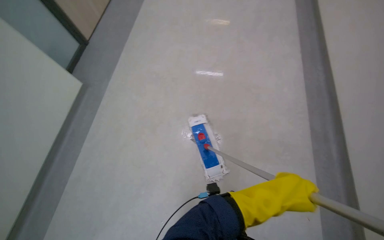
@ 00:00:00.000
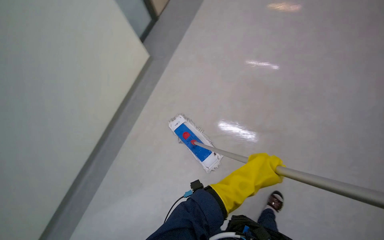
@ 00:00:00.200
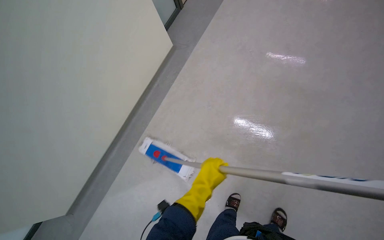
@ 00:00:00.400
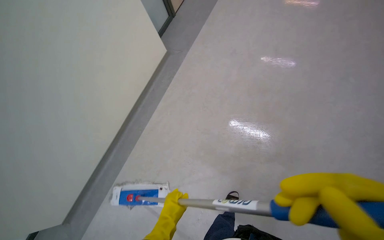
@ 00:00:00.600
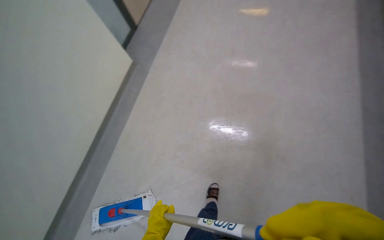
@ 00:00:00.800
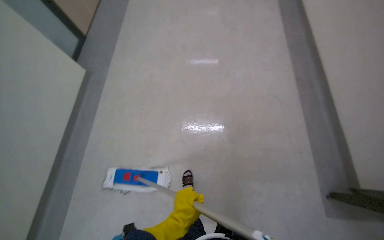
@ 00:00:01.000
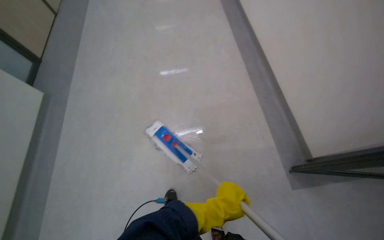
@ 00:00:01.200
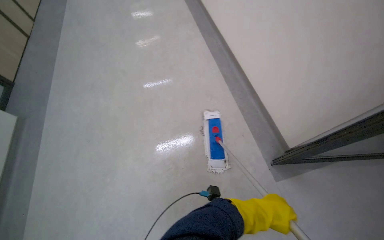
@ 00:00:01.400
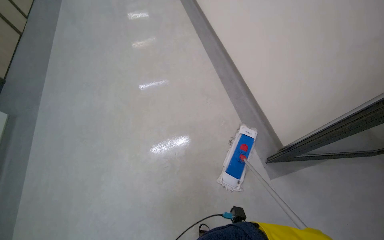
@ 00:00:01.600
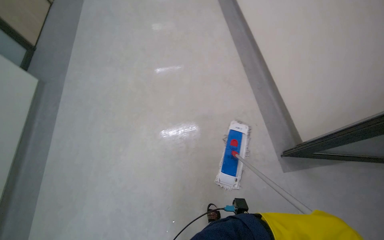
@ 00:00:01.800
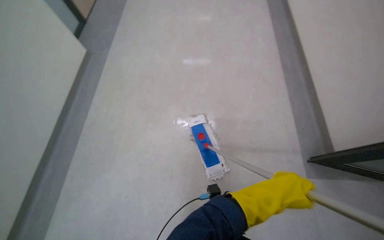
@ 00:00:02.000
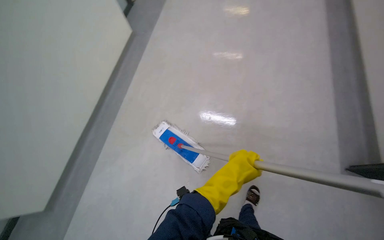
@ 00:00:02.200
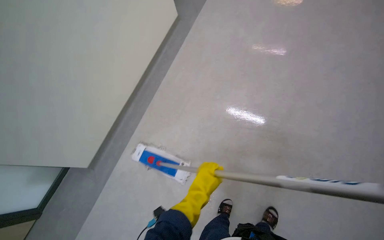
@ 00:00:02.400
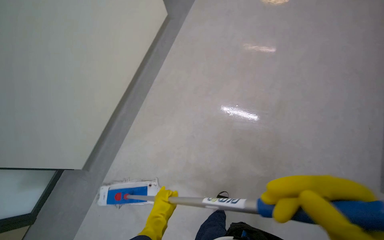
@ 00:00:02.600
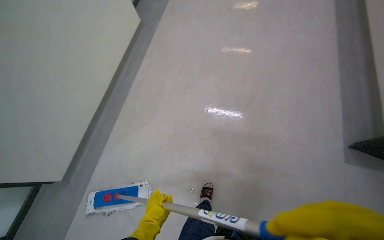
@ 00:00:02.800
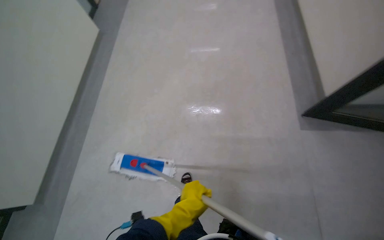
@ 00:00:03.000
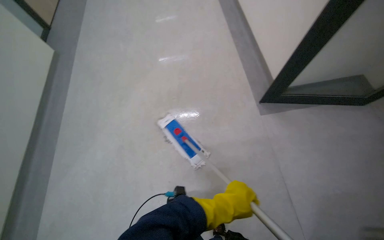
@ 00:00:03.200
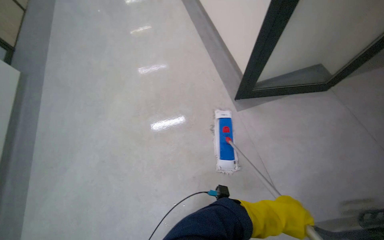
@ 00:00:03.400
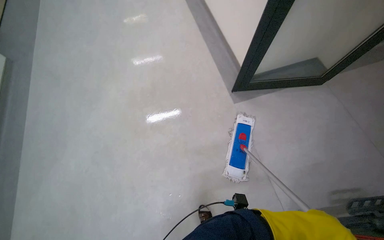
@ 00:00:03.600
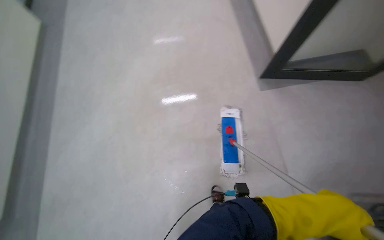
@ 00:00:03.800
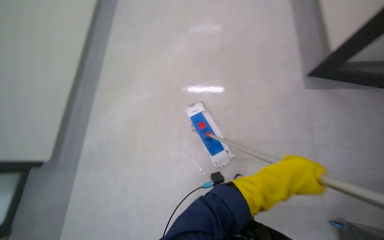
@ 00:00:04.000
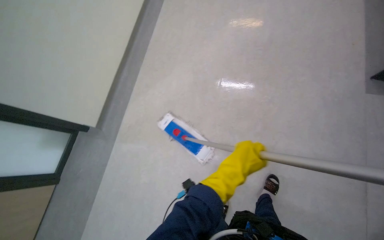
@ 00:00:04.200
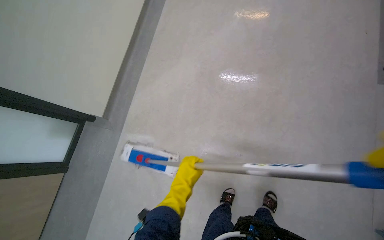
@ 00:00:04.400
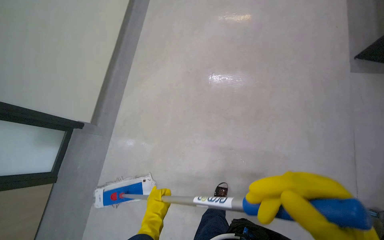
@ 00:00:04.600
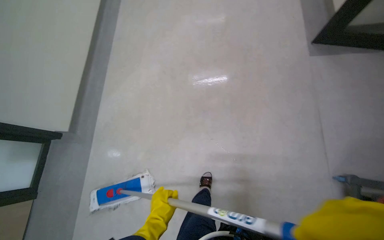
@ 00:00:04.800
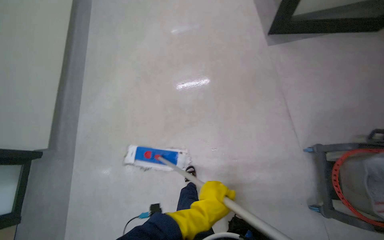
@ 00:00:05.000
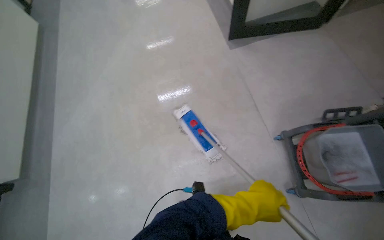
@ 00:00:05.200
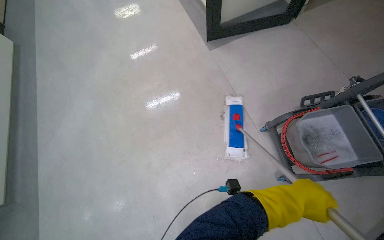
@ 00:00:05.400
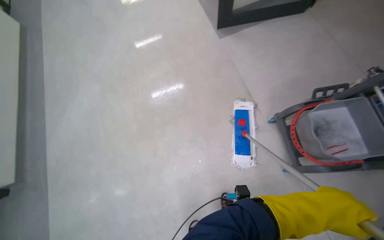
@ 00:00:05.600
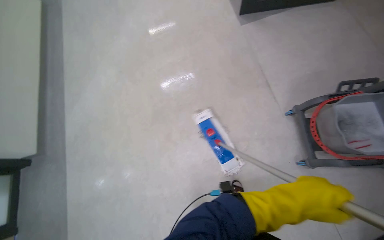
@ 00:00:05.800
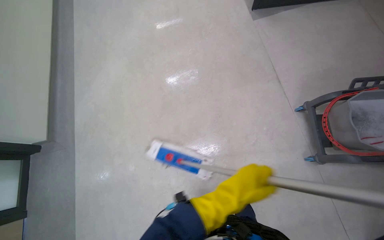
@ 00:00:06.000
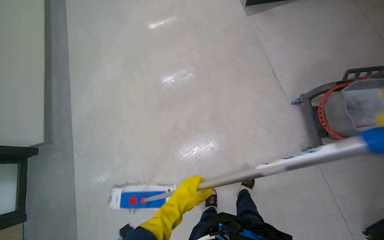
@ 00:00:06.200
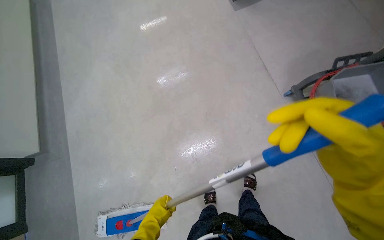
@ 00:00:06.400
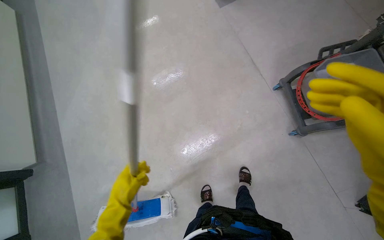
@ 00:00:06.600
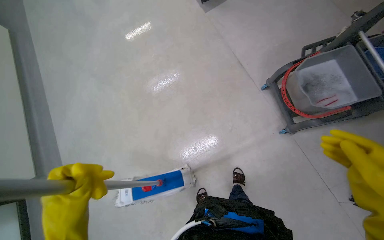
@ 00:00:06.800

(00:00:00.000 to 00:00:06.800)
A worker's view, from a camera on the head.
Job: mopping floor.
The whole recording: Mopping hallway floor. The worker mops the hallway floor with a flat mop.
00:00:04.000 - 00:00:05.400: The camera travels some 60 cm. The wearer looks roughly 40 degrees further to the right.
00:00:05.400 - 00:00:06.800: The left hand goes some 60 cm to the left.

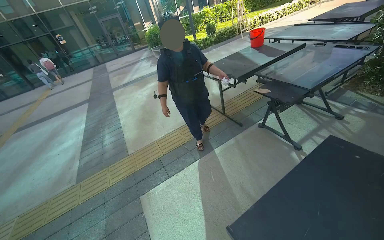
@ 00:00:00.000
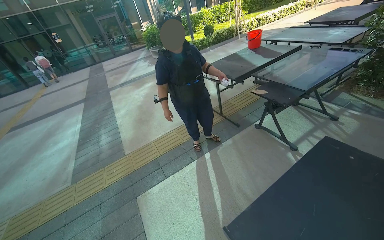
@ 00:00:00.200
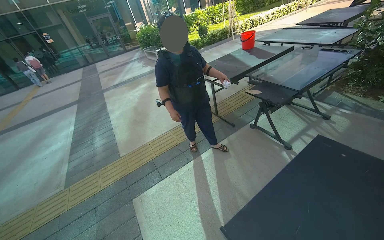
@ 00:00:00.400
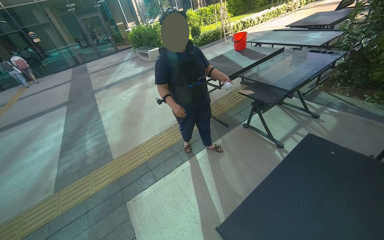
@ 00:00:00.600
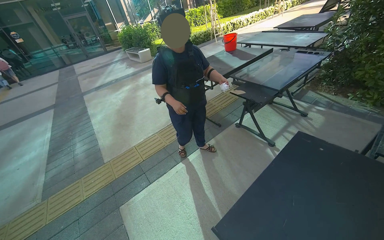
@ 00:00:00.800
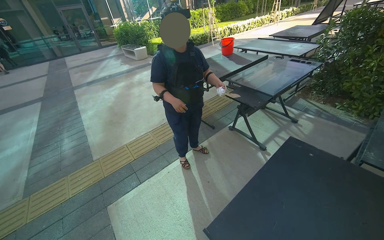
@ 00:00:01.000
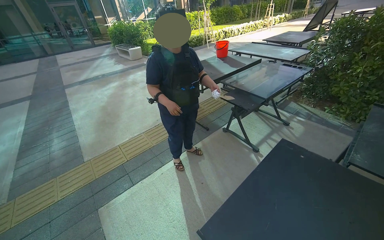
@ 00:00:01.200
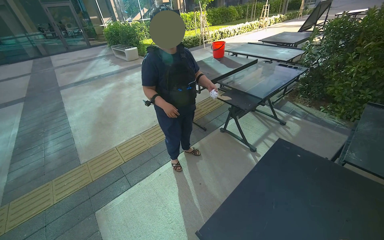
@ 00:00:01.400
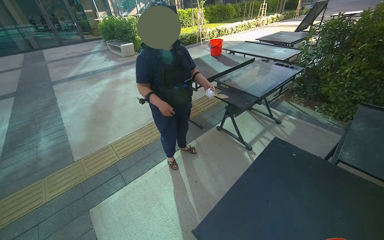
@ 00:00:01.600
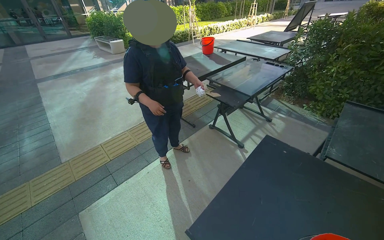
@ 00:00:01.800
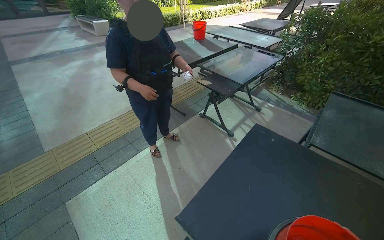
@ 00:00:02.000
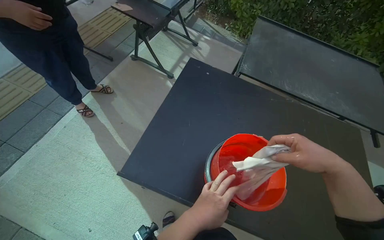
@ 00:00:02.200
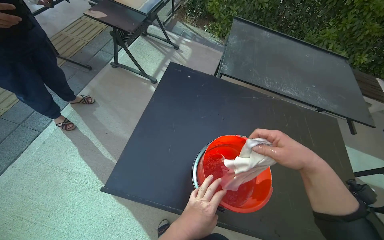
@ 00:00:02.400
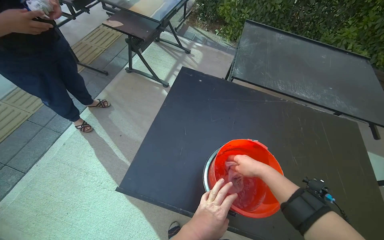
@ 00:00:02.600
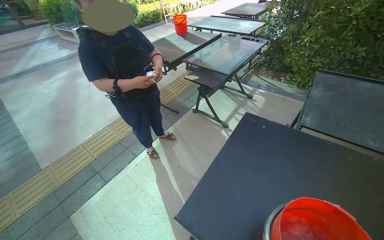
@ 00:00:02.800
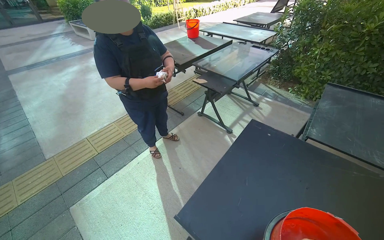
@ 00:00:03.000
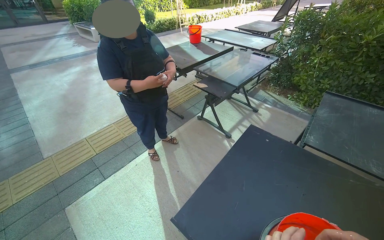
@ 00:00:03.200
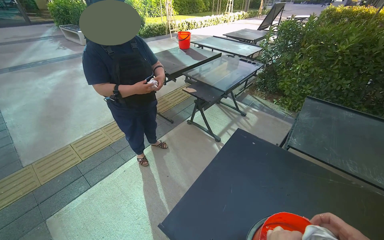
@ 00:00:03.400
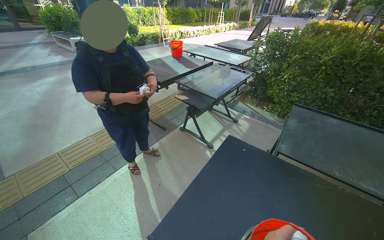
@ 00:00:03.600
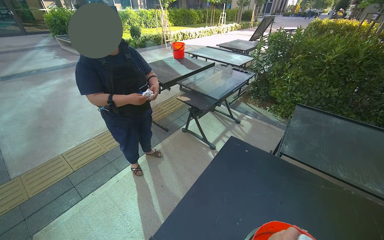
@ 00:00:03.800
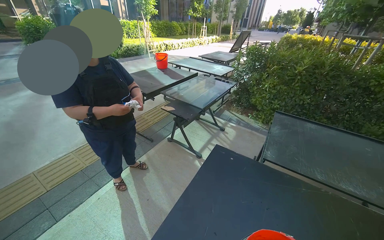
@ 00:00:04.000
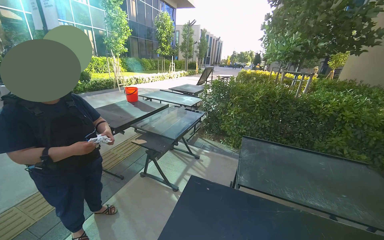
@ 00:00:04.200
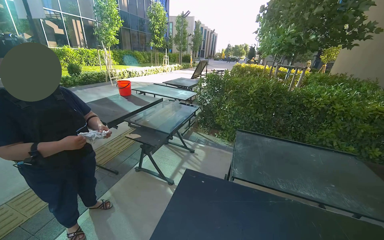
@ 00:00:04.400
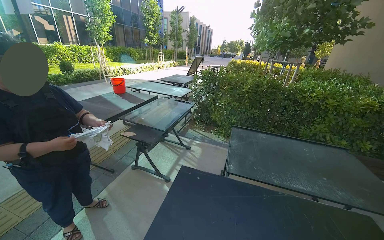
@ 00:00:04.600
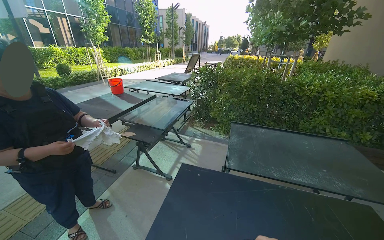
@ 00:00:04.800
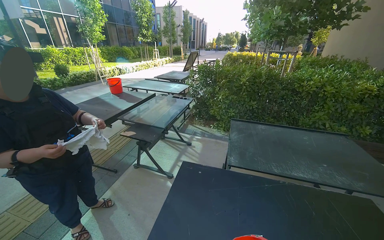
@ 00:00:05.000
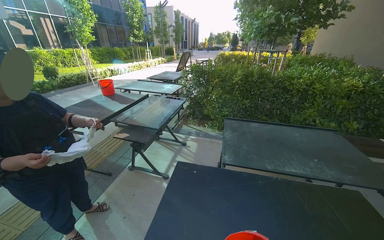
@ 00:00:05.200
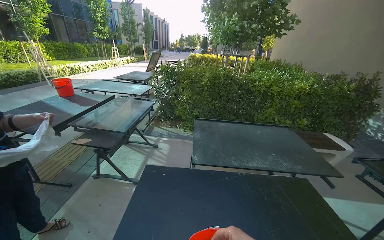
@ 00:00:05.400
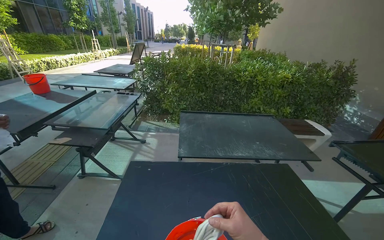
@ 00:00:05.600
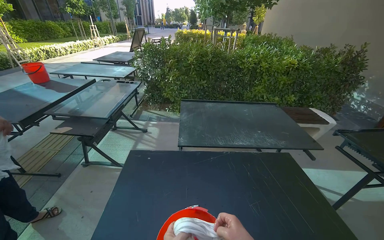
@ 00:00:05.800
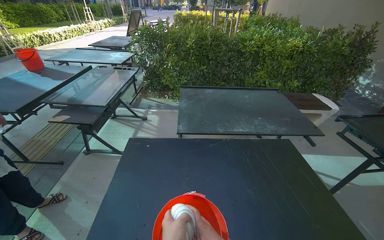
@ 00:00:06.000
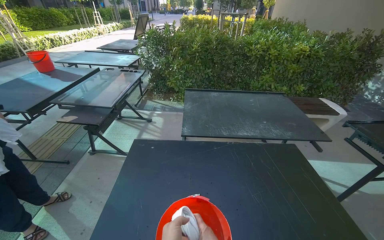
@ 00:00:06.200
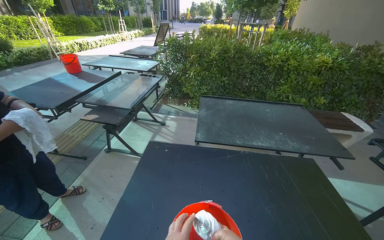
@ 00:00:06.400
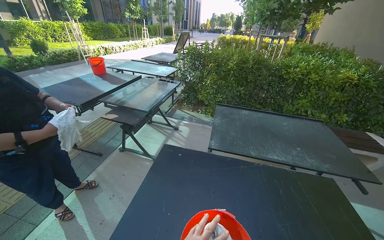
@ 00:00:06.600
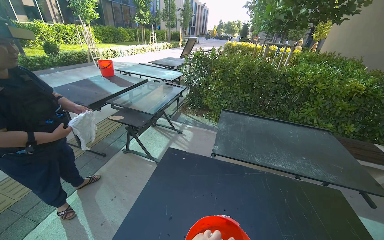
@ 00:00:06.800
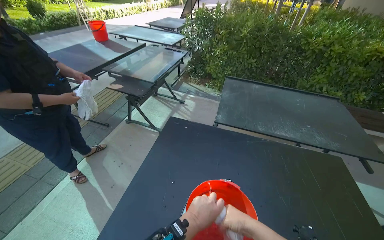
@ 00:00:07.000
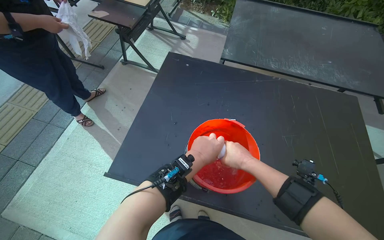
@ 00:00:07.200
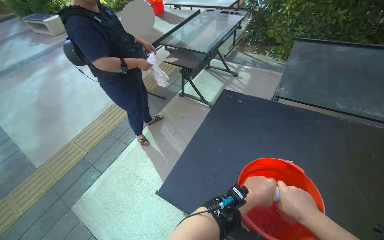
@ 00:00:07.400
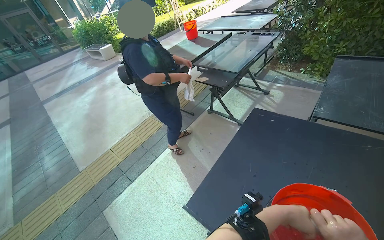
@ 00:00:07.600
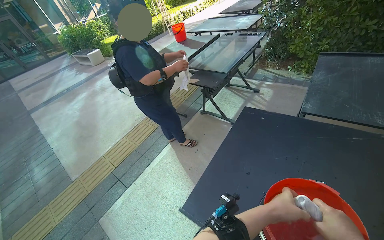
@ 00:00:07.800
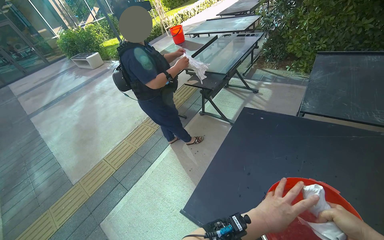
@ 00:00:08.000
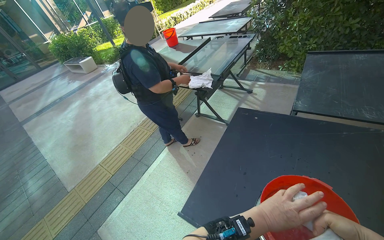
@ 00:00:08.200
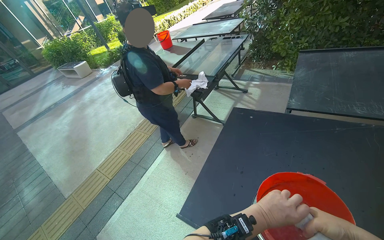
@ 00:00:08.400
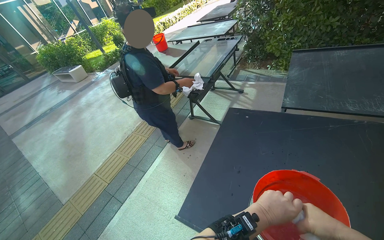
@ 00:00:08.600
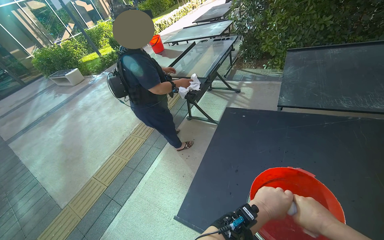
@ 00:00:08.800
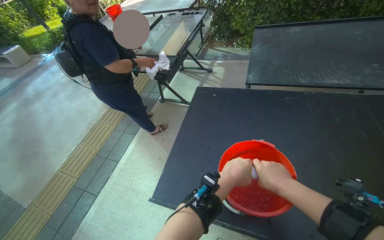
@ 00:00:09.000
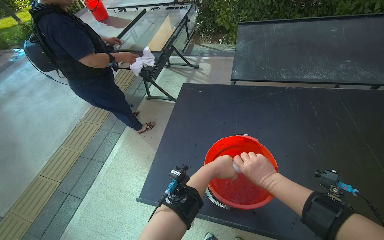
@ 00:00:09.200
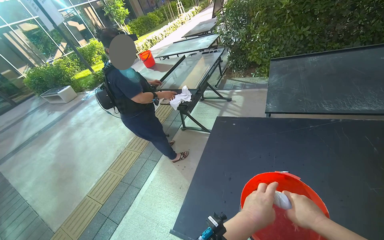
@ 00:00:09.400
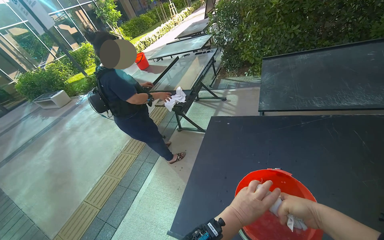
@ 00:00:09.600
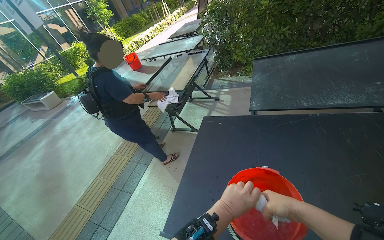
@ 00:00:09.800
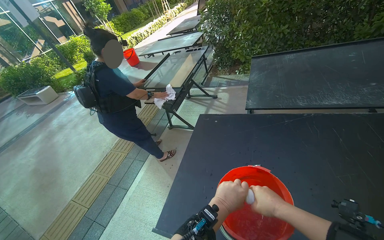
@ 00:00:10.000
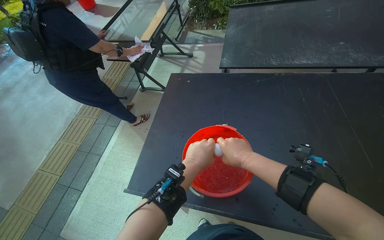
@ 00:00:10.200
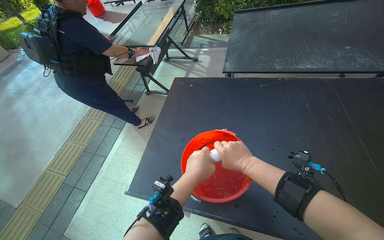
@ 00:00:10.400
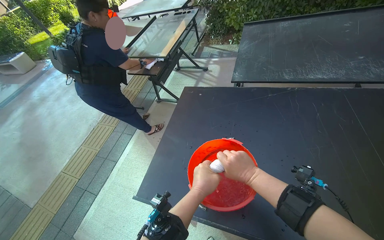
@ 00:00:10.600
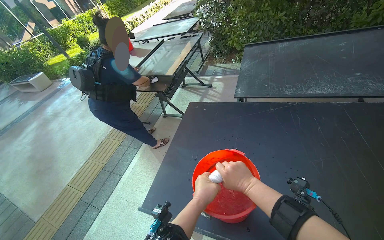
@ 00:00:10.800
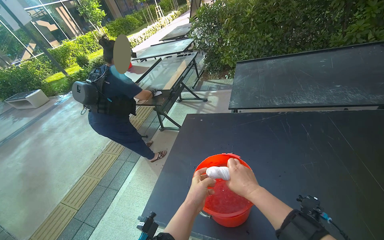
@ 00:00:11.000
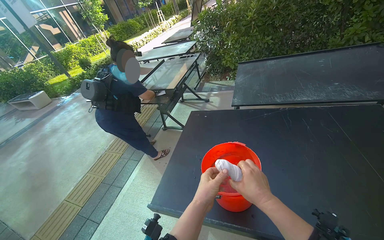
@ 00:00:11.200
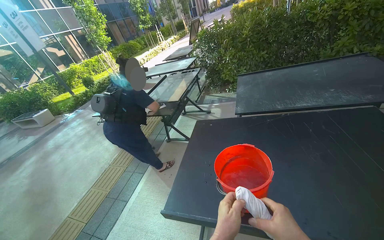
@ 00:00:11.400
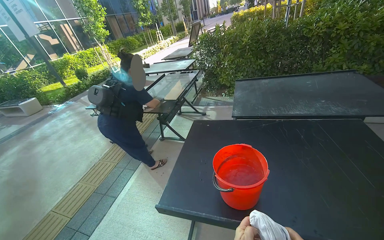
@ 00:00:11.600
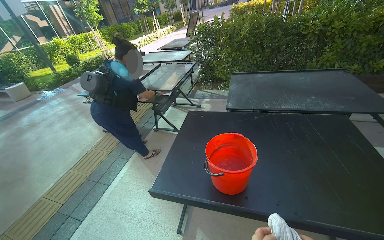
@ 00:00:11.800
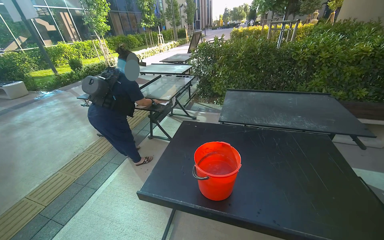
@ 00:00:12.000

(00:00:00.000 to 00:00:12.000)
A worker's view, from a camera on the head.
Job: wiping surfaces.
The whole recording: Wiping outdoor tables. The worker dips and wrings a cloth, then wipes the tops, undersides, and frames of outdoor tables.
00:00:00.000 - 00:00:01.600: The view pans to the right by some 15 degrees.
00:00:06.000 - 00:00:07.600: The head turns to the left by approximately 45 degrees.
00:00:07.600 - 00:00:09.000: The head turns to the right by about 20 degrees.
00:00:10.400 - 00:00:12.000: The view tips upward by roughly 25 degrees.
